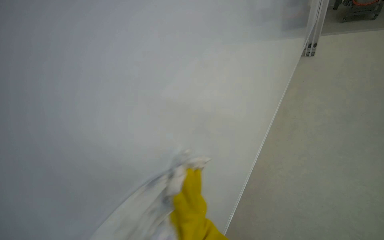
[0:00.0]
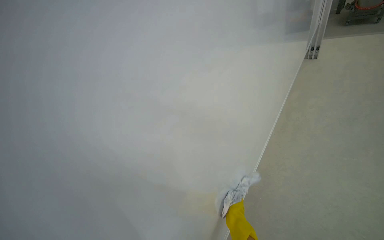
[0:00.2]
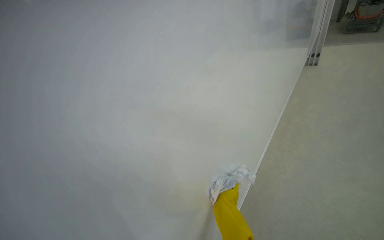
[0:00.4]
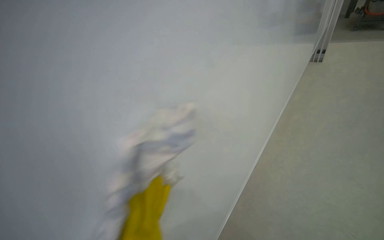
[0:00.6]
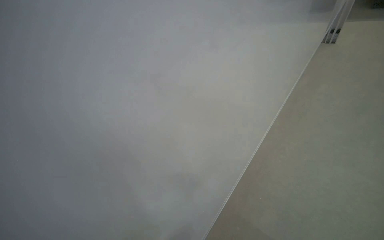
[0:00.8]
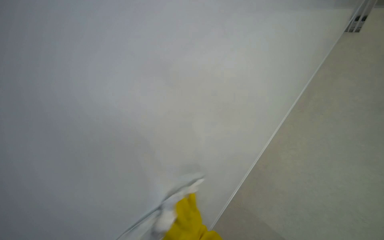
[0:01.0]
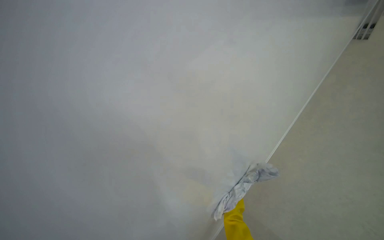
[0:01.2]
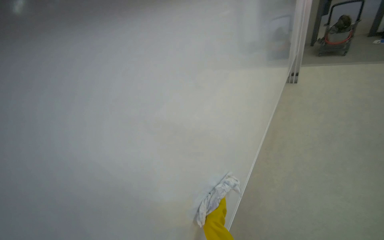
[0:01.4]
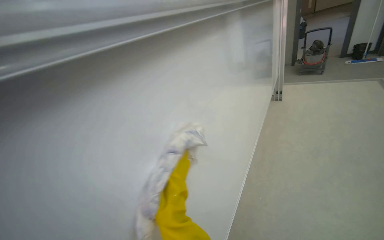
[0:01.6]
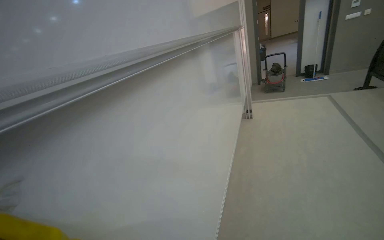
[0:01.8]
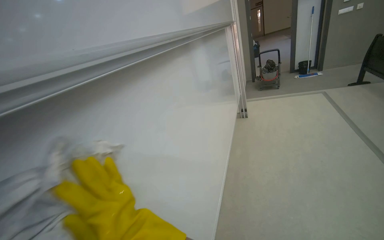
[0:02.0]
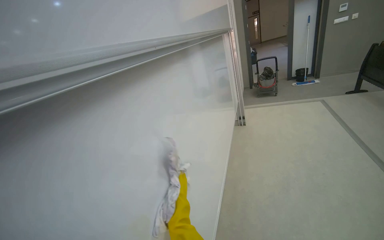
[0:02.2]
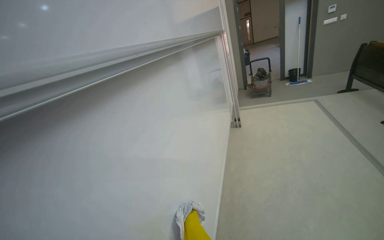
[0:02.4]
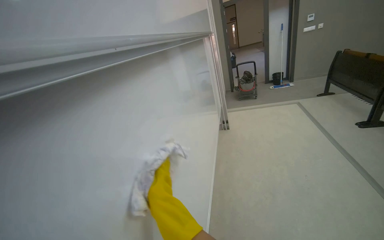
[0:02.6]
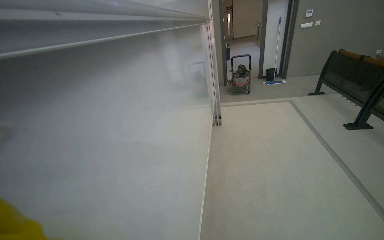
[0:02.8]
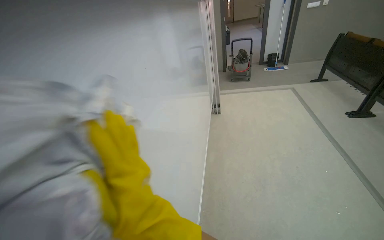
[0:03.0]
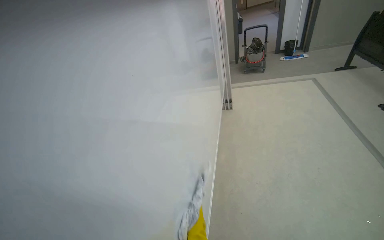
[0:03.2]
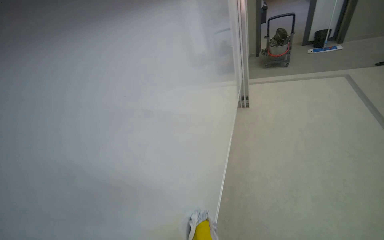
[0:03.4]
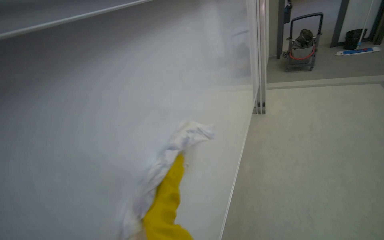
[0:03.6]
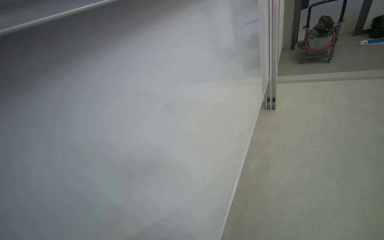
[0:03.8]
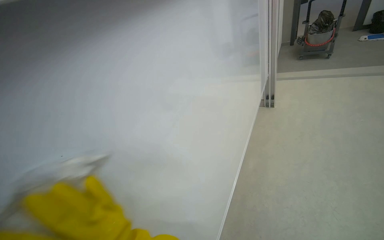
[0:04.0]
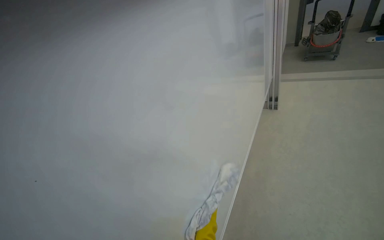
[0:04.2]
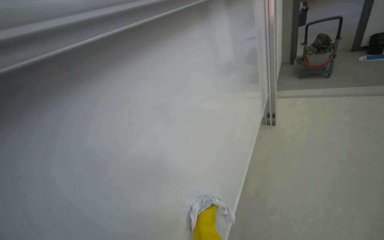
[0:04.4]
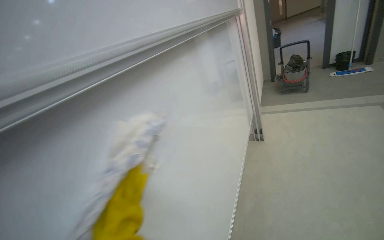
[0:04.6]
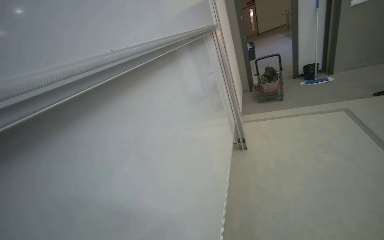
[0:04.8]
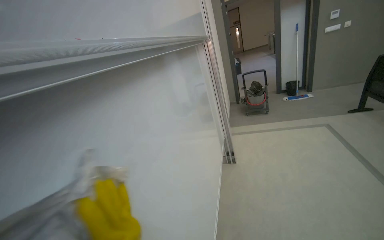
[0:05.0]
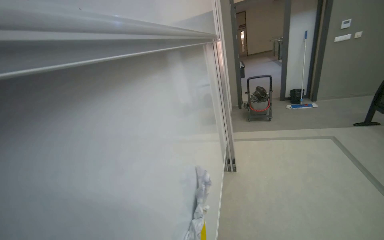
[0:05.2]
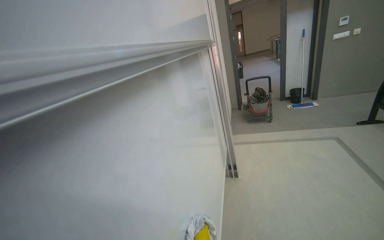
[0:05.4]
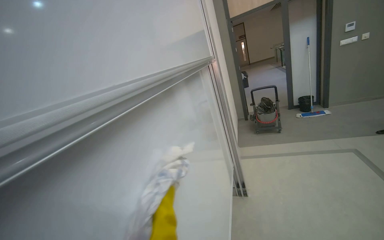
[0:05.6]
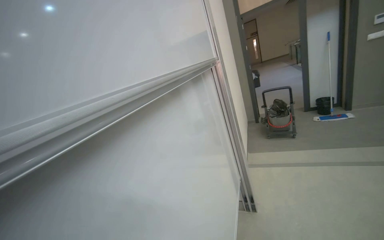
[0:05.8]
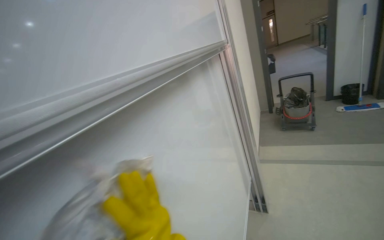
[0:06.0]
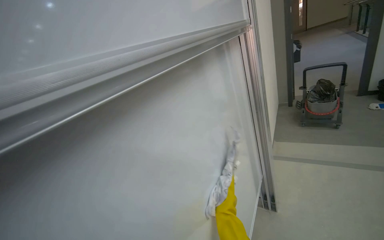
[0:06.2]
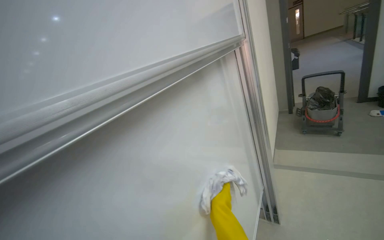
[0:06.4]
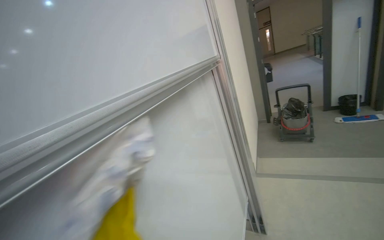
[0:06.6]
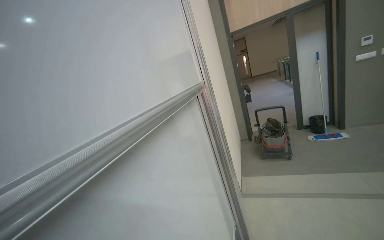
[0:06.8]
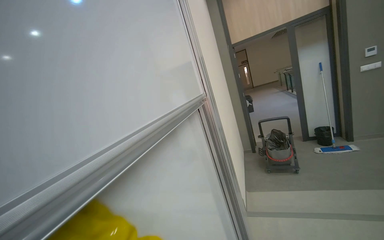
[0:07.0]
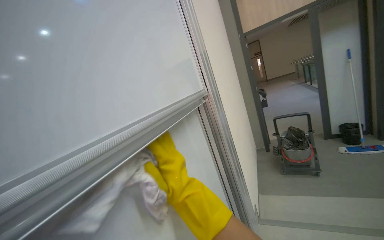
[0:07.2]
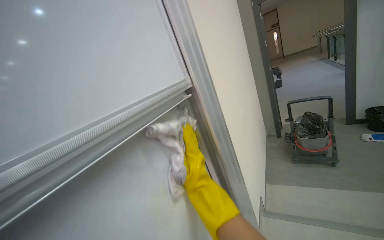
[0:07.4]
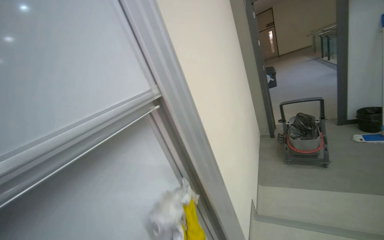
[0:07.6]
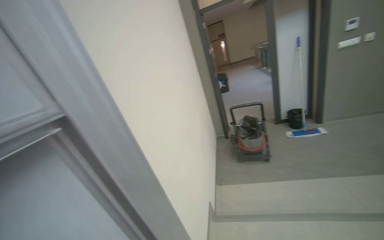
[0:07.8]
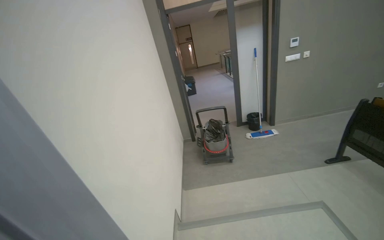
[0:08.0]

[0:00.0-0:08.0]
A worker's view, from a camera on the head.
Job: wiping surfaces.
The whole recording: Wiping whiteboard. The worker, wearing yellow gloves, wipes the whiteboard with a white cloth.
0:01.6 to 0:03.2: The camera travels approximately 80 cm. The camera sweeps to the right, by approximately 15 degrees.
0:04.8 to 0:06.4: The camera is carried about 70 cm.
0:06.4 to 0:08.0: The camera is carried approximately 60 cm. The camera sweeps to the right, by roughly 30 degrees.

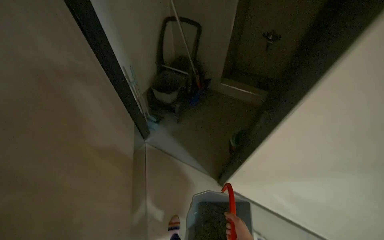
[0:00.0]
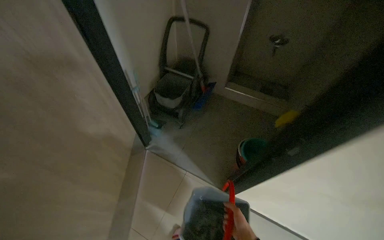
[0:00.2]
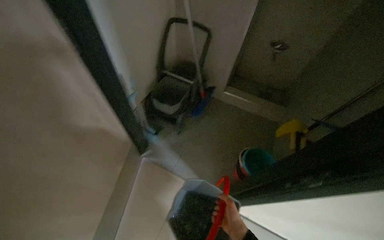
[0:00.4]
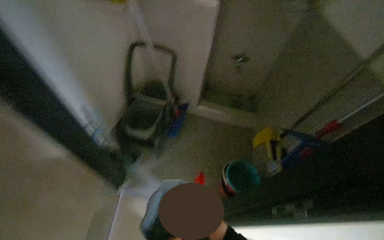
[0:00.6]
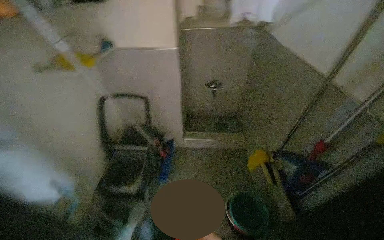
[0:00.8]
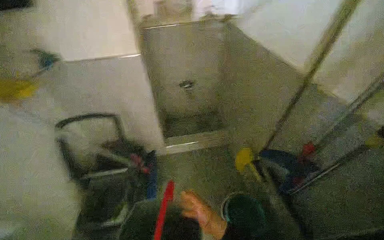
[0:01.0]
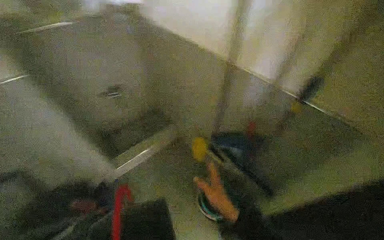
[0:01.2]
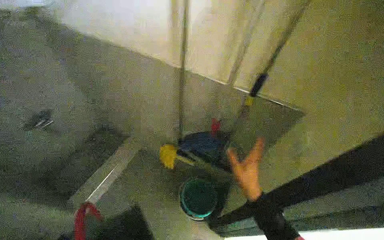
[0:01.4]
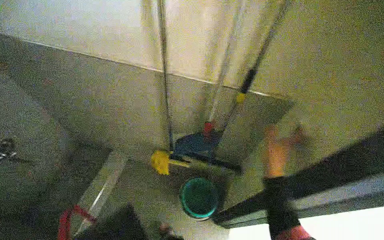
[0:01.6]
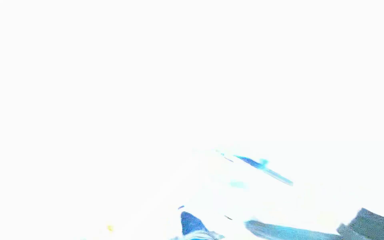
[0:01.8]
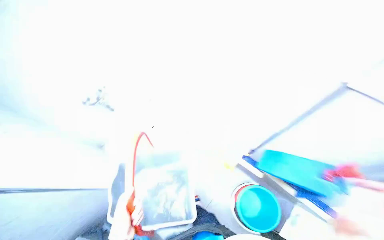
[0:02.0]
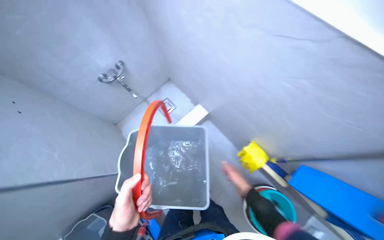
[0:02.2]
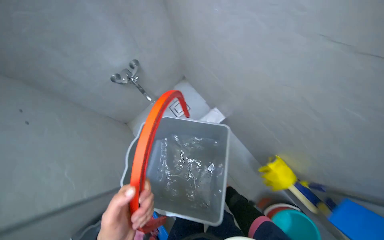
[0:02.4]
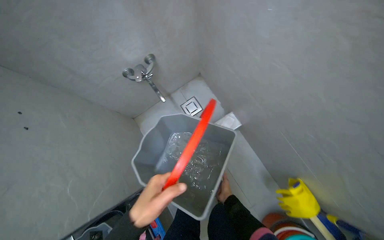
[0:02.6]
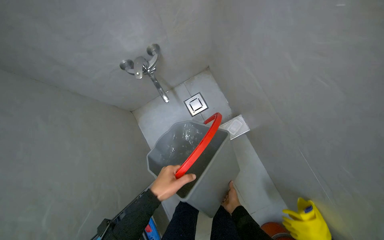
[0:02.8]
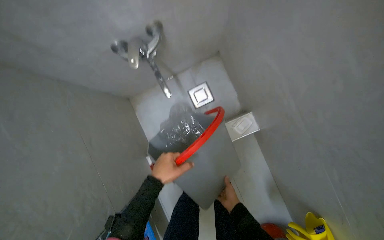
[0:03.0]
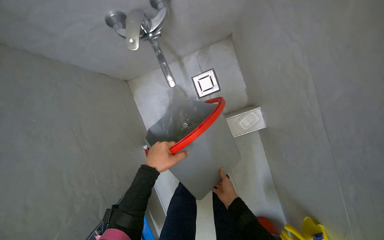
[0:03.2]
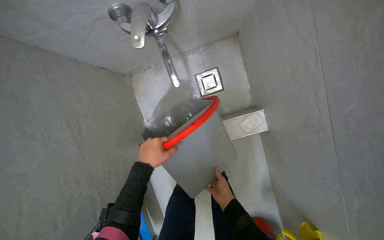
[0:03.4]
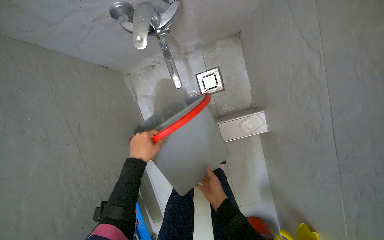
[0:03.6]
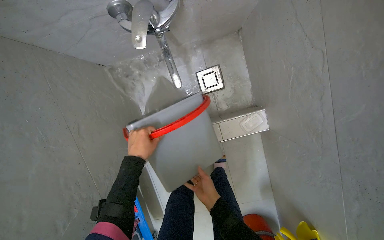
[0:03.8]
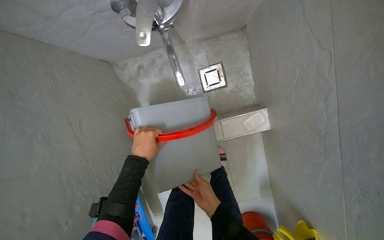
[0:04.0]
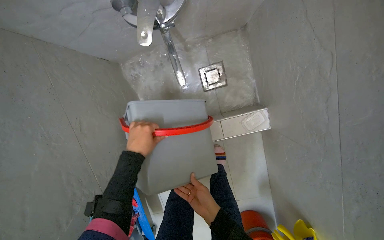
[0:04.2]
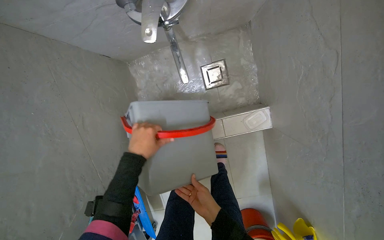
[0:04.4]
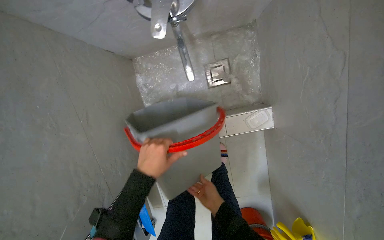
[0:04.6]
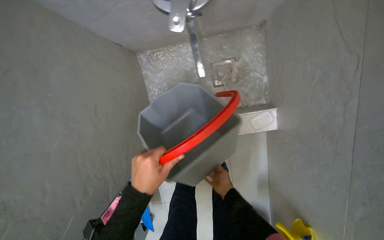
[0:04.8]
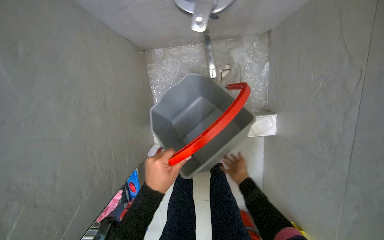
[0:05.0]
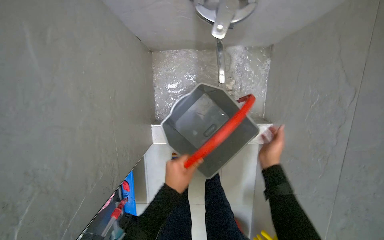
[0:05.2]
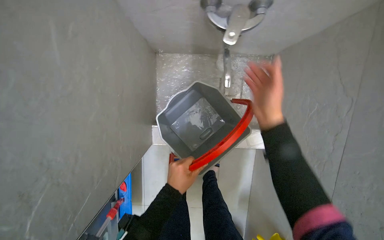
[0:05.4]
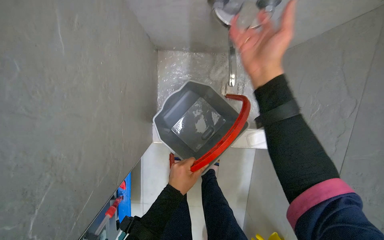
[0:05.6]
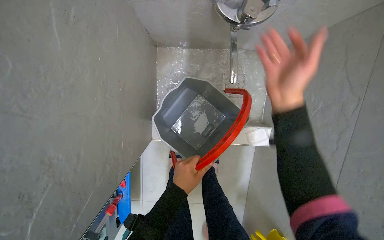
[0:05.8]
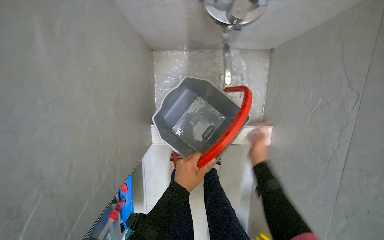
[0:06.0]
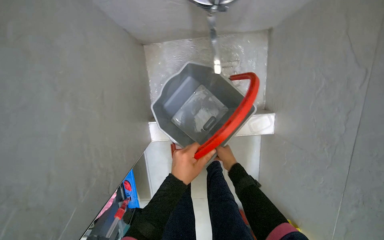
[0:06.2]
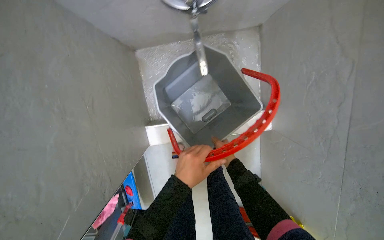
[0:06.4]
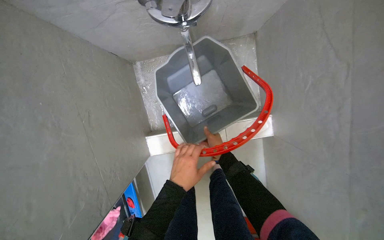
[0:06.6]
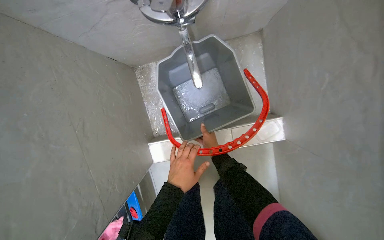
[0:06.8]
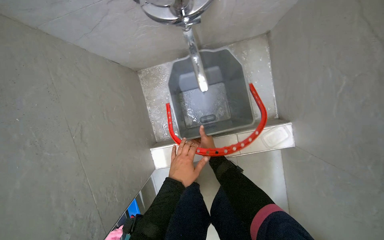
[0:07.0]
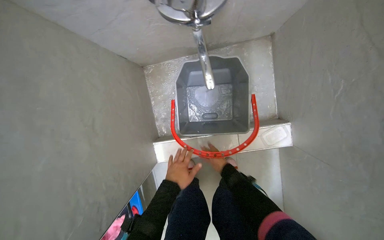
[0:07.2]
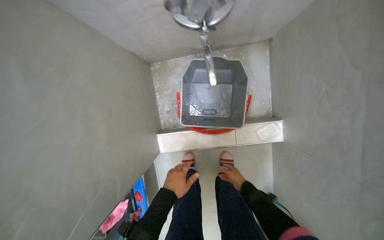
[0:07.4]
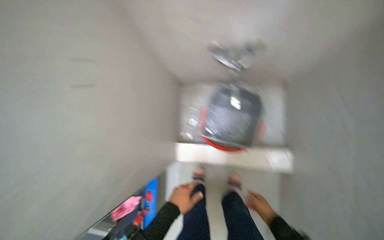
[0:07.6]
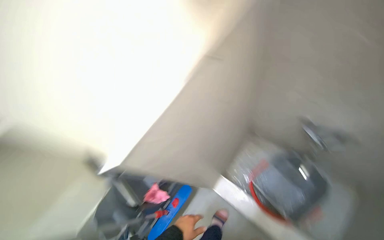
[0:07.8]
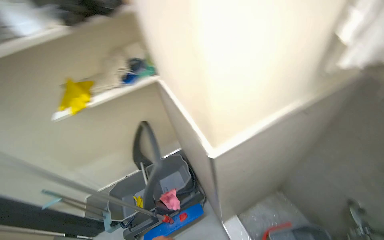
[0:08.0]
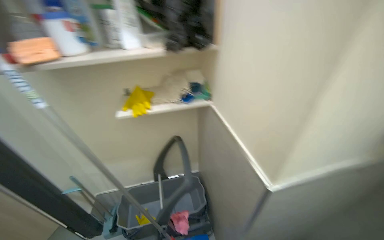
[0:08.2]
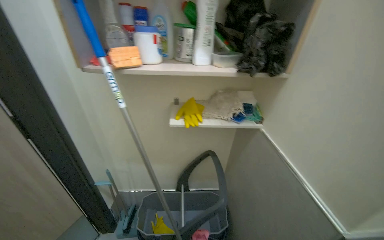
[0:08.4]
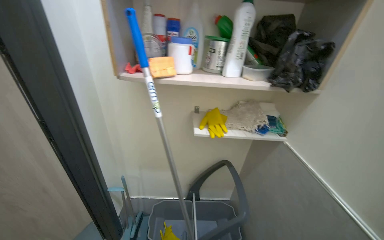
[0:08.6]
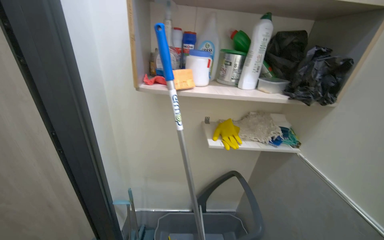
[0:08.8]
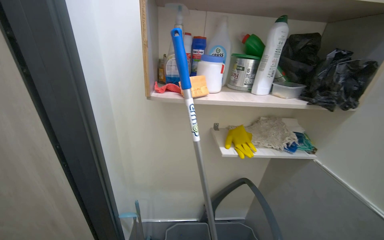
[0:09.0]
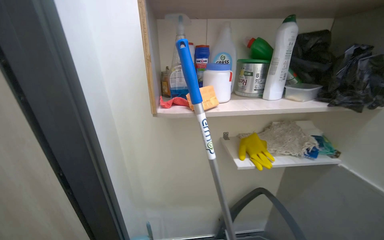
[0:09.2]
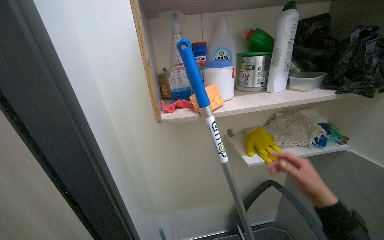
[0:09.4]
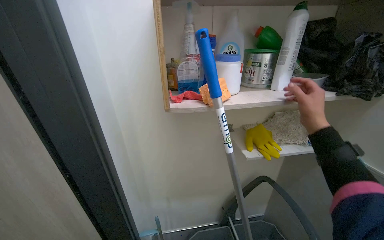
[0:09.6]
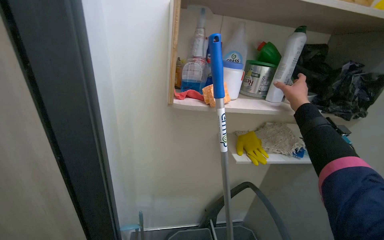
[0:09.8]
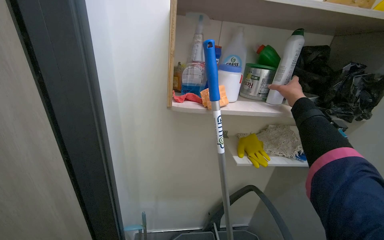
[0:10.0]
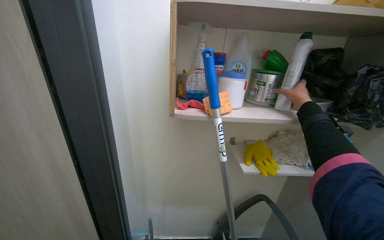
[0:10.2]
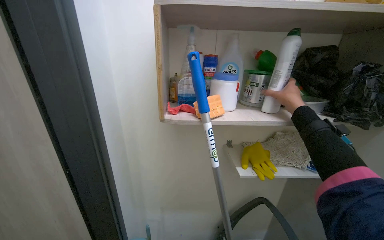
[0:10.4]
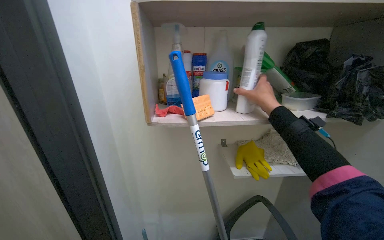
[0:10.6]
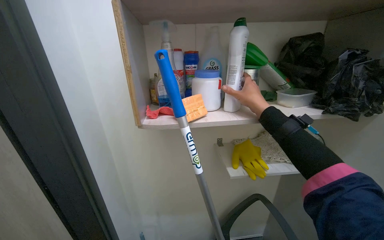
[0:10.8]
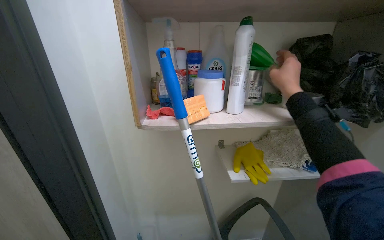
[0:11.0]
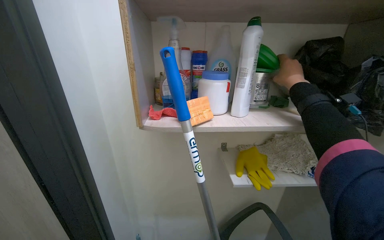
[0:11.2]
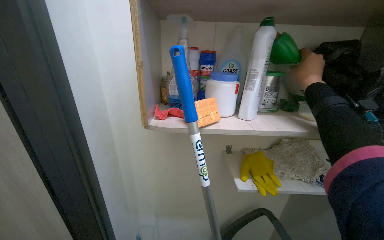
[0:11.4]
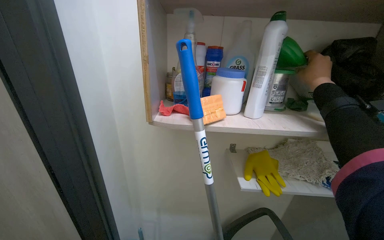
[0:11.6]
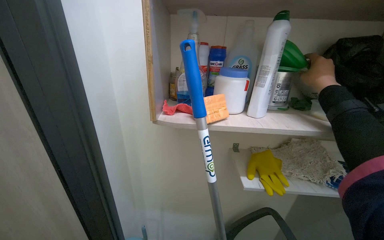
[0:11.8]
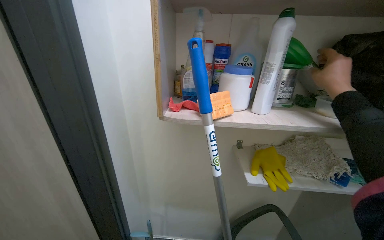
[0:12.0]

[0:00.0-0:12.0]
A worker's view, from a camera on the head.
Job: preparing cleaning supplies.
The whole recording: Preparing cleaning solution. The worker fills a bucket with water and adds cleaning solution.
0:00.0 to 0:01.6: The wearer moves about 70 cm. The wearer looks roughly 65 degrees further to the right.
0:01.6 to 0:03.0: The camera is carried roughly 50 cm. The camera pitches downward, by approximately 15 degrees.
0:03.0 to 0:04.4: The view tips downward by roughly 15 degrees. The left hand heads to the left, covering approximately 10 cm.
0:04.4 to 0:06.0: The right hand heads up the picture and to the right, covering roughly 20 cm; the left hand travels down the picture by roughly 15 cm.
0:06.0 to 0:07.6: The left hand moves down the picture, about 10 cm.
0:07.6 to 0:09.0: The camera is carried some 1 m. The head turns to the left by approximately 90 degrees. The view tips upward by about 40 degrees.
0:10.4 to 0:12.0: The right hand moves some 10 cm to the left and comes back.
